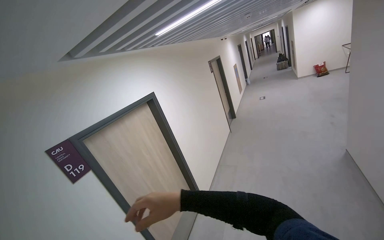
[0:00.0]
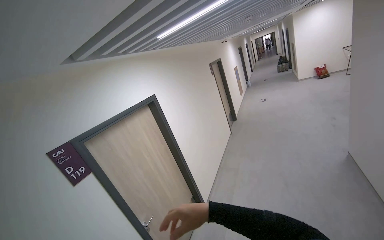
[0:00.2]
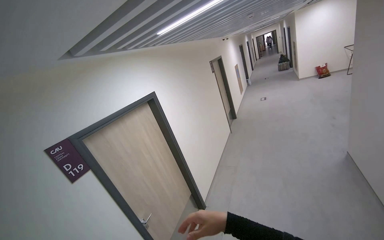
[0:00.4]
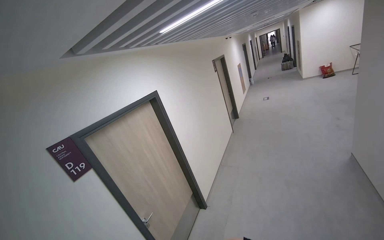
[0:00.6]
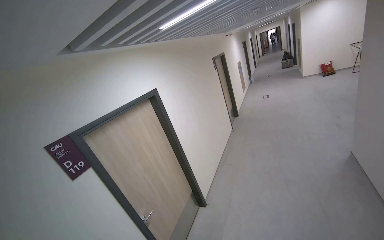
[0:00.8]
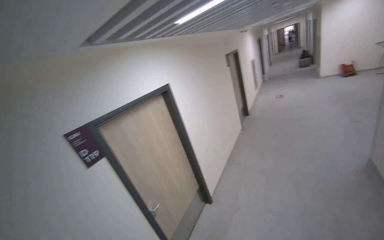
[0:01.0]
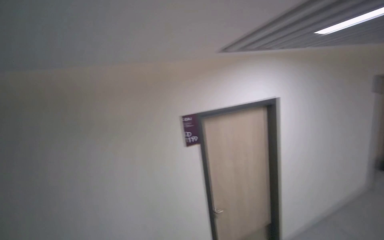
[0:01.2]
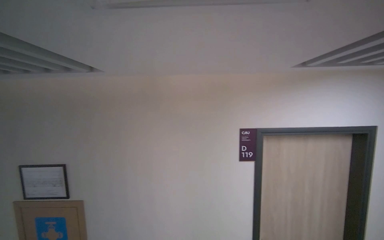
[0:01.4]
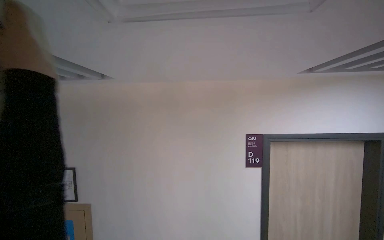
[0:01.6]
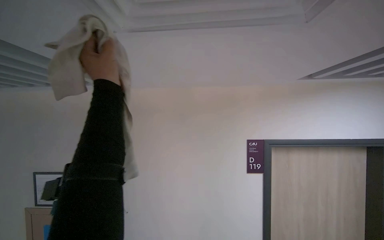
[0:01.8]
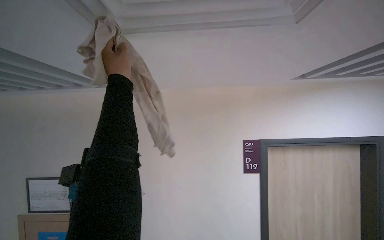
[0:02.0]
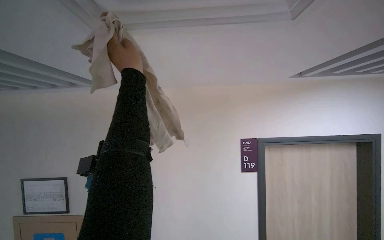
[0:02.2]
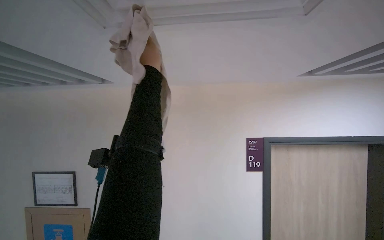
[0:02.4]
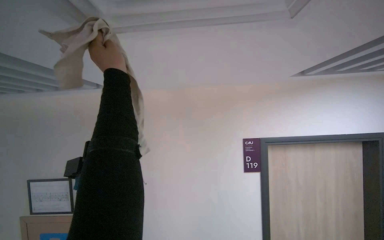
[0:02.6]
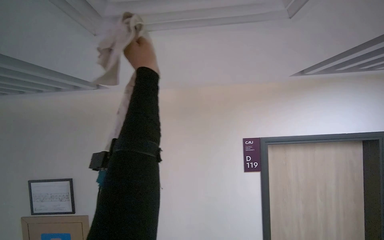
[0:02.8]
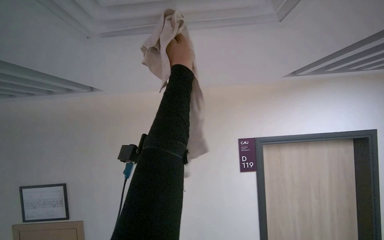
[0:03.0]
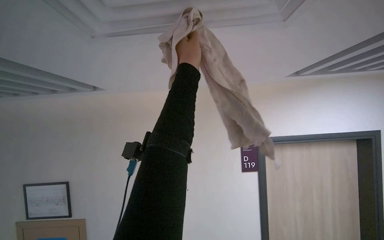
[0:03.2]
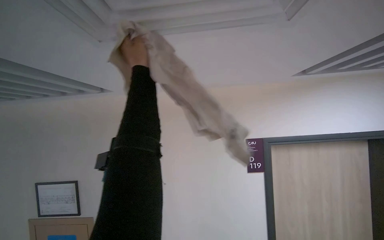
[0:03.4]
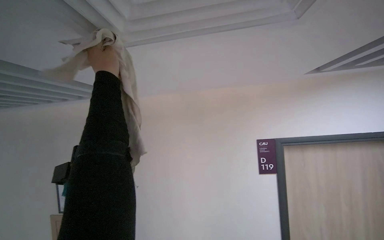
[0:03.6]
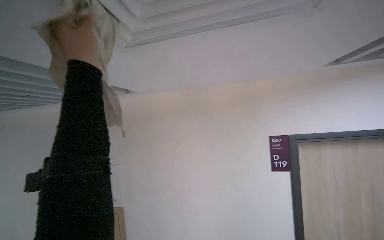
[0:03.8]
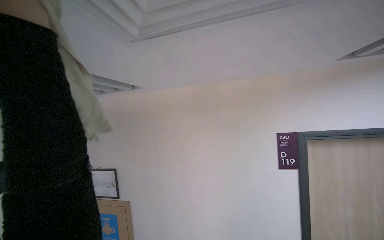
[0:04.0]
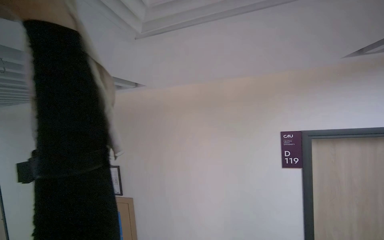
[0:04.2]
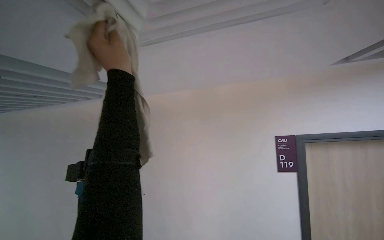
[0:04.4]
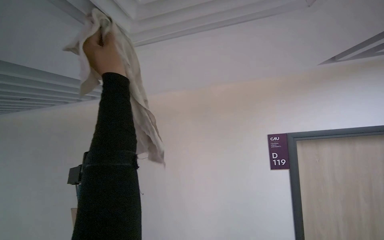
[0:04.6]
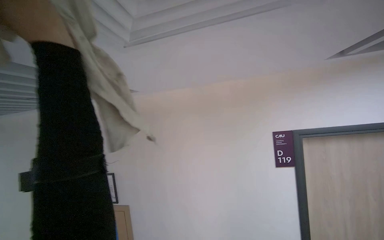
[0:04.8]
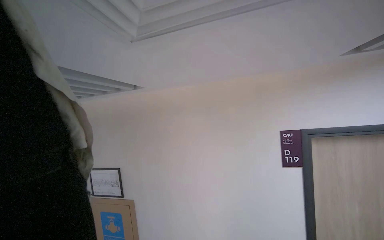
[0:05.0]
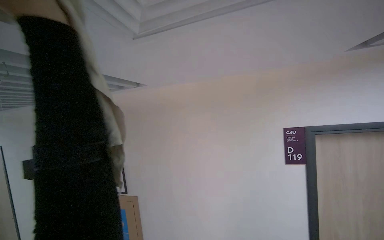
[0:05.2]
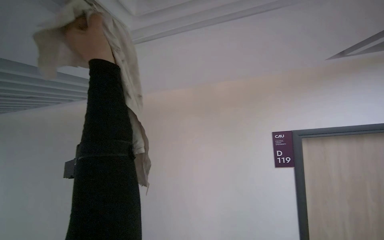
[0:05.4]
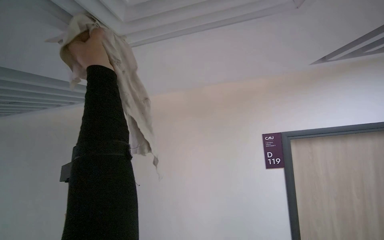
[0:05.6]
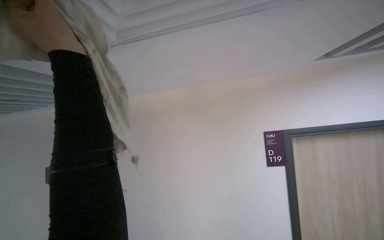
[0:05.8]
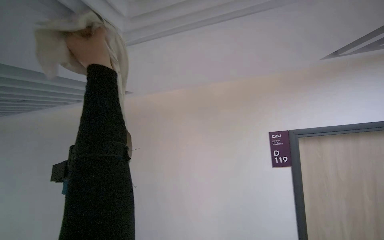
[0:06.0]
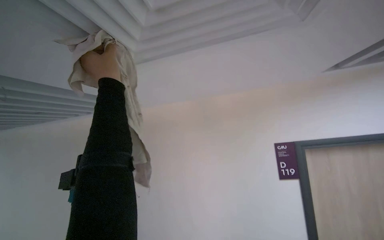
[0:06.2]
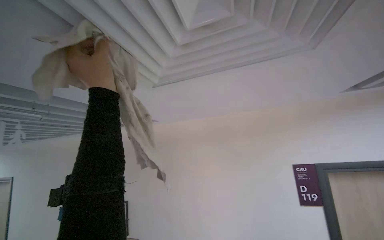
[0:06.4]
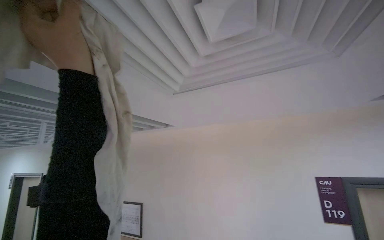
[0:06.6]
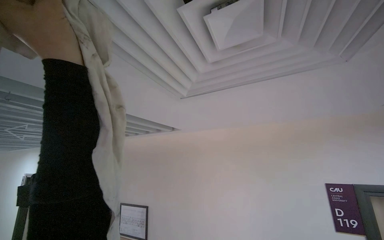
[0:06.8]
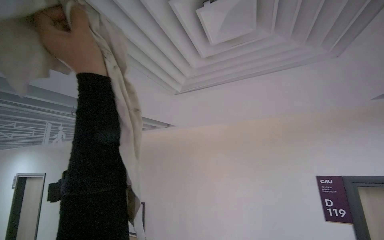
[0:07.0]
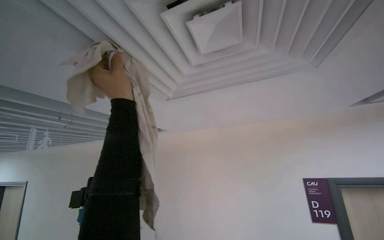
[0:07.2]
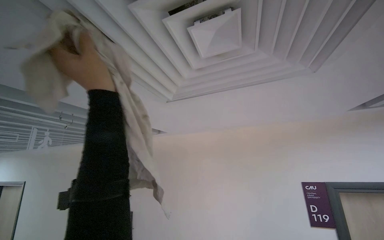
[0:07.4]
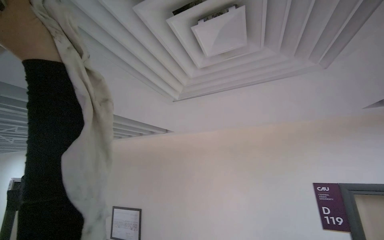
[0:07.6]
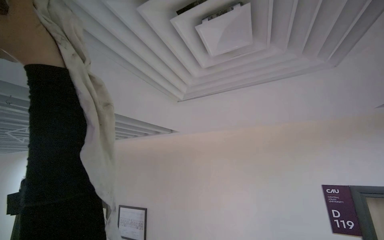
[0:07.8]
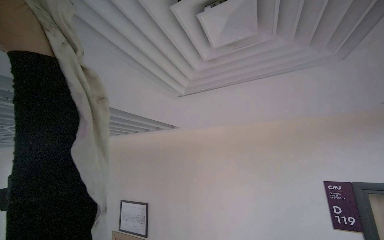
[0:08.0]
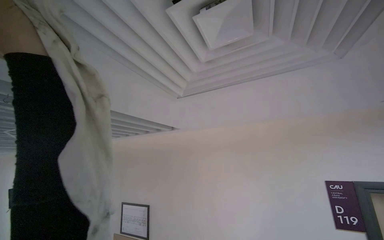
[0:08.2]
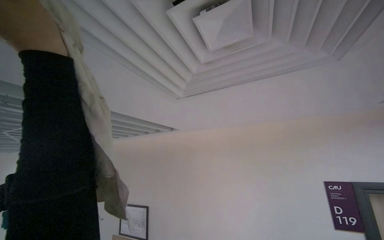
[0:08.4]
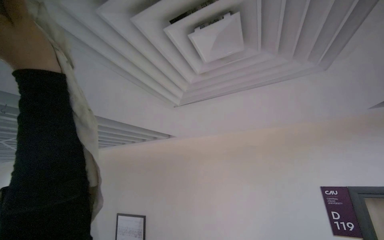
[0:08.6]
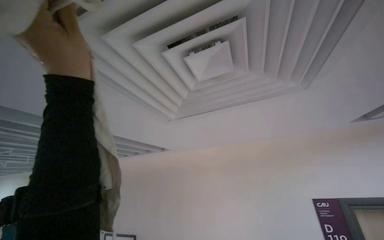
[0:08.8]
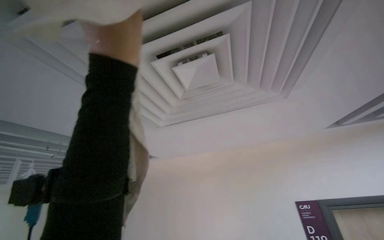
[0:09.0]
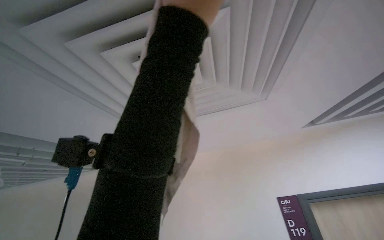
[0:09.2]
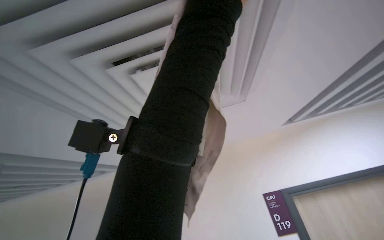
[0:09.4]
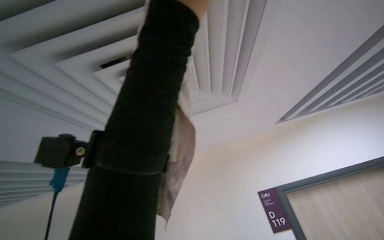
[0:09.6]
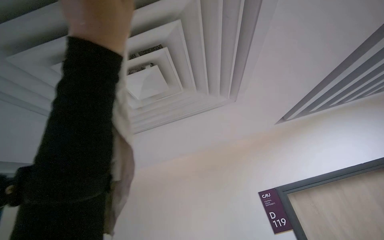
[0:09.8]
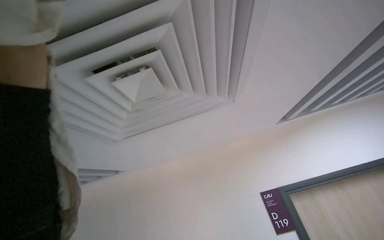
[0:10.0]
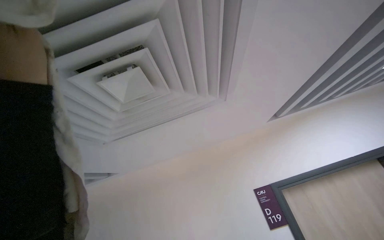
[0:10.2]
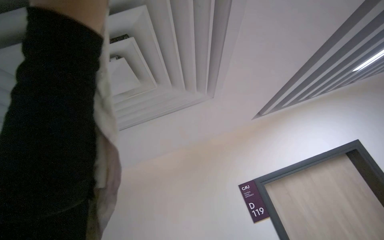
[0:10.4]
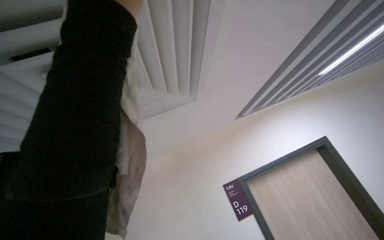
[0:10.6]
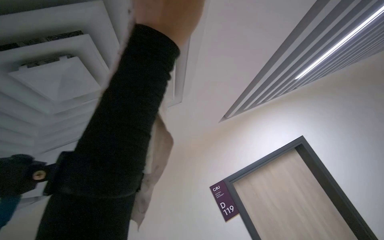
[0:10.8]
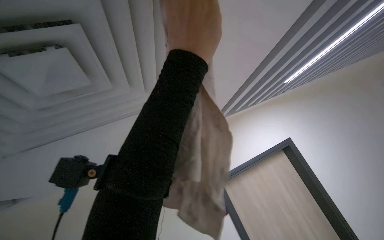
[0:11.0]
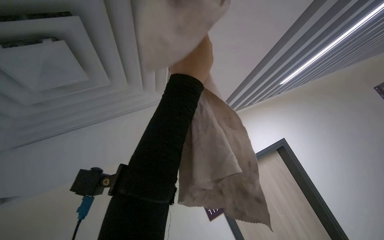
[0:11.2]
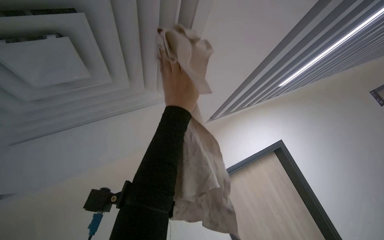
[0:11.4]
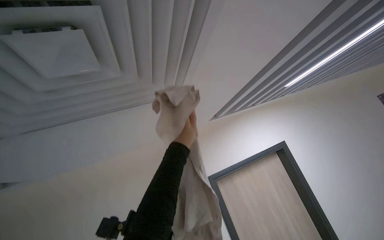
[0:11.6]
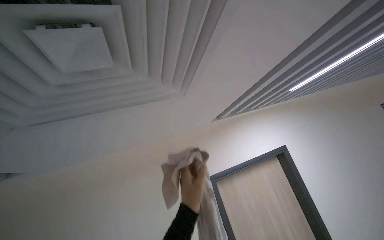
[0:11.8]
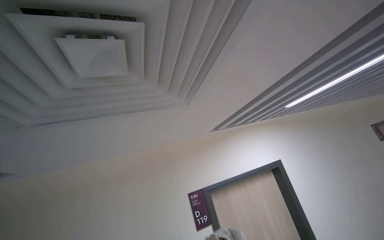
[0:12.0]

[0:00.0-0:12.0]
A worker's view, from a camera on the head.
Job: wiping surfaces.
The whole recording: Wiping ceiling vent. The worker wipes the ceiling vent with a cloth.
0:03.0 to 0:04.4: The left hand shifts some 30 cm to the left.
0:04.4 to 0:06.0: The left hand goes nearer and farther, some 15 cm each way, reversing 3 times.
0:06.0 to 0:07.6: The view tilts about 15 degrees upward. The left hand swings nearer and farther, some 20 cm each way, with 2 reversals.
0:09.0 to 0:10.4: The camera is aimed about 15 degrees further to the right.
0:10.4 to 0:12.0: The camera is aimed roughly 20 degrees further to the right.

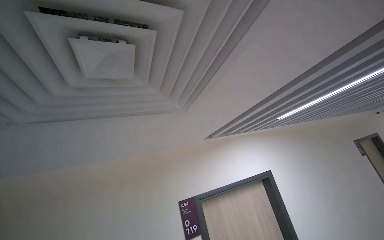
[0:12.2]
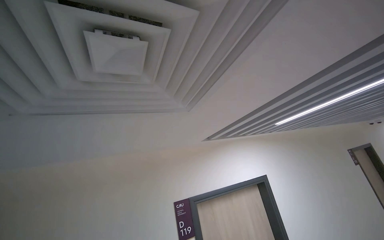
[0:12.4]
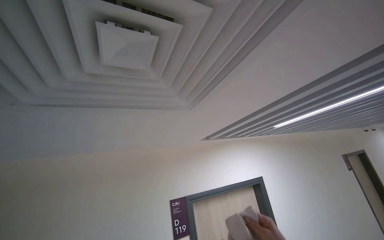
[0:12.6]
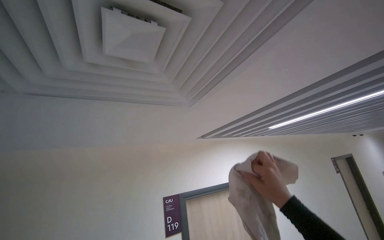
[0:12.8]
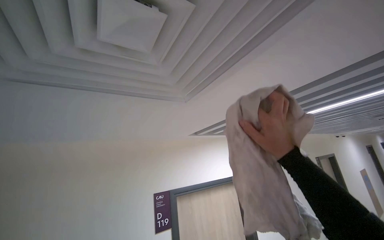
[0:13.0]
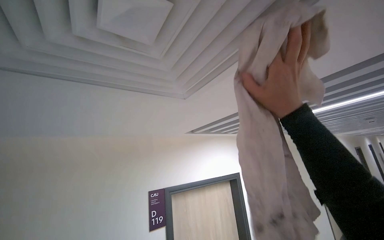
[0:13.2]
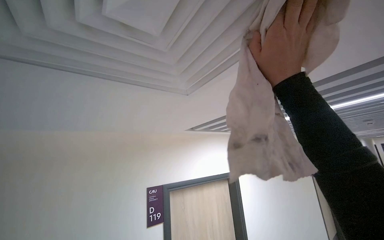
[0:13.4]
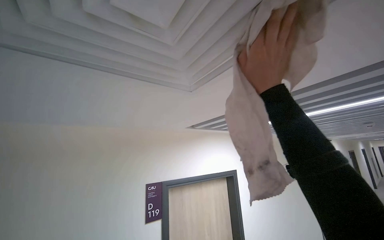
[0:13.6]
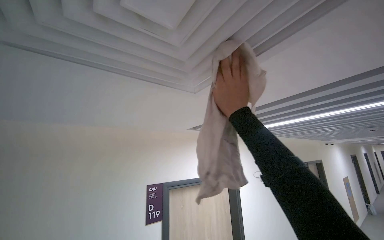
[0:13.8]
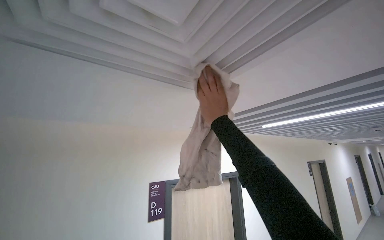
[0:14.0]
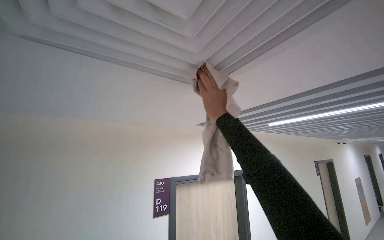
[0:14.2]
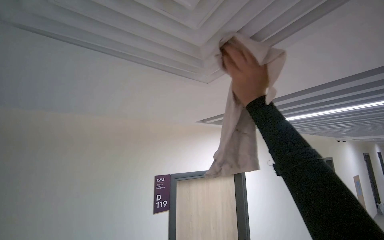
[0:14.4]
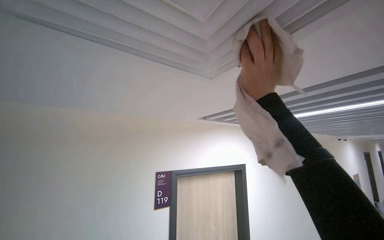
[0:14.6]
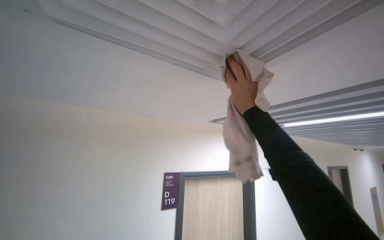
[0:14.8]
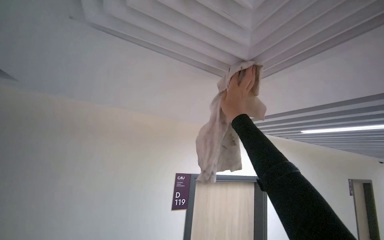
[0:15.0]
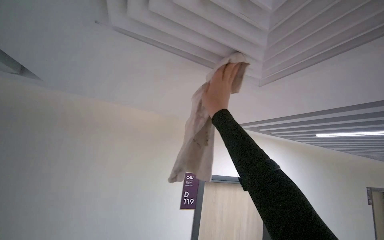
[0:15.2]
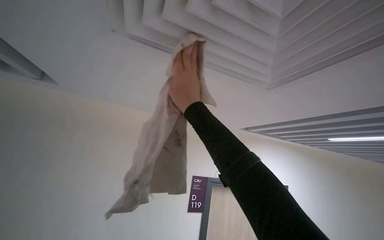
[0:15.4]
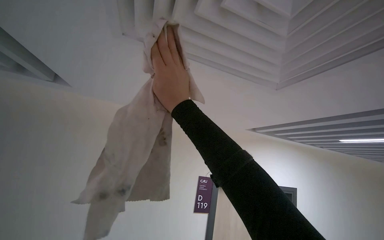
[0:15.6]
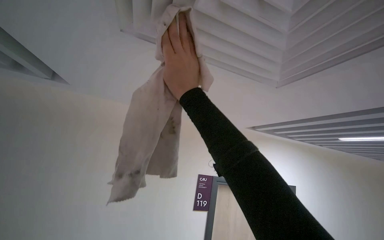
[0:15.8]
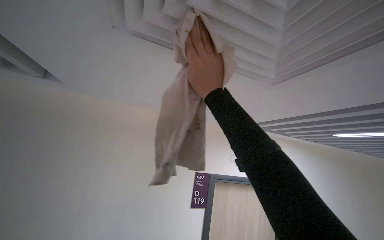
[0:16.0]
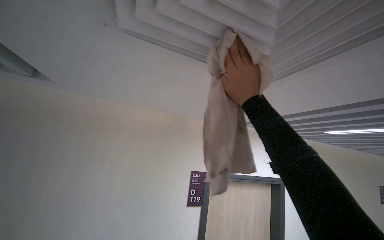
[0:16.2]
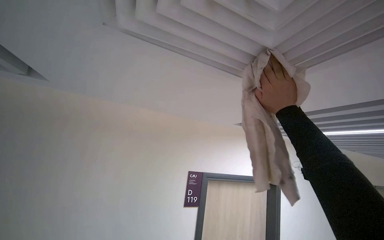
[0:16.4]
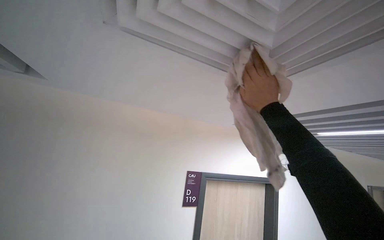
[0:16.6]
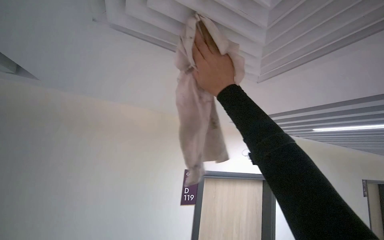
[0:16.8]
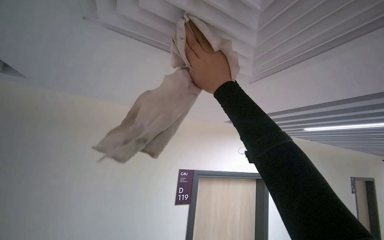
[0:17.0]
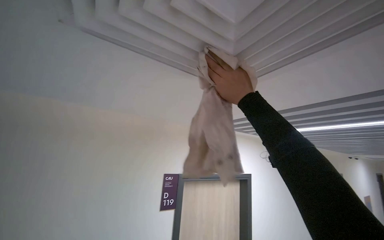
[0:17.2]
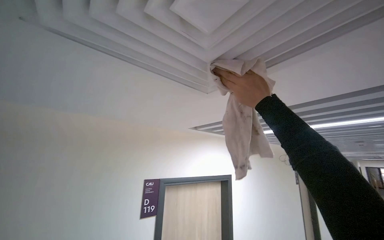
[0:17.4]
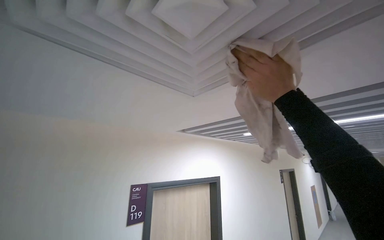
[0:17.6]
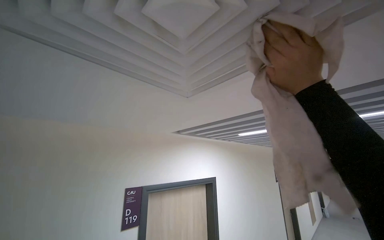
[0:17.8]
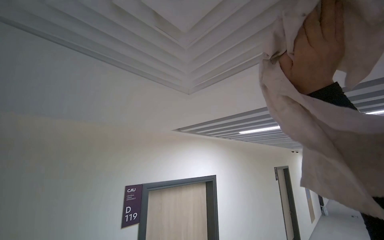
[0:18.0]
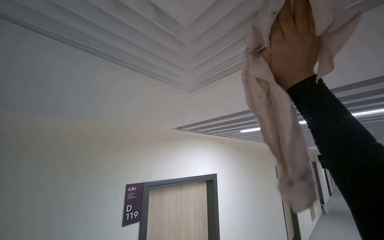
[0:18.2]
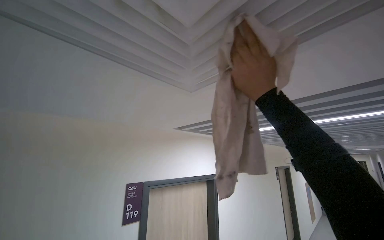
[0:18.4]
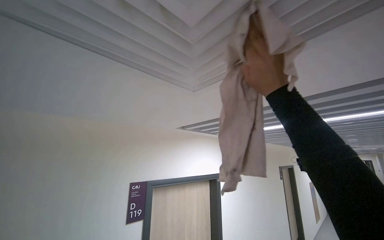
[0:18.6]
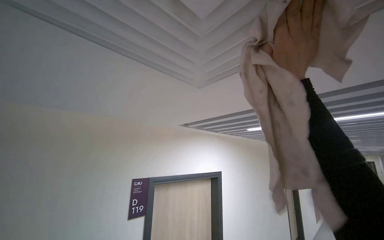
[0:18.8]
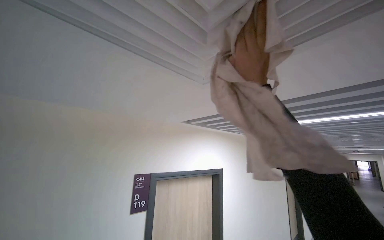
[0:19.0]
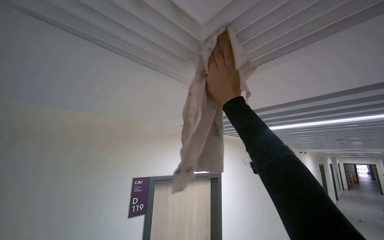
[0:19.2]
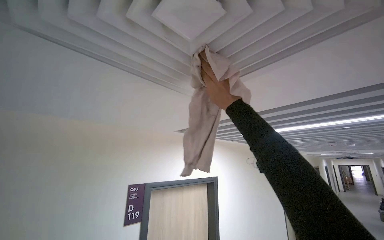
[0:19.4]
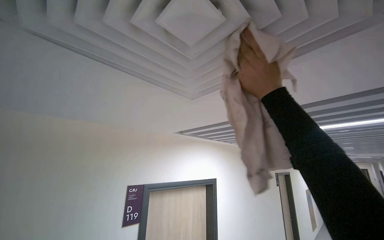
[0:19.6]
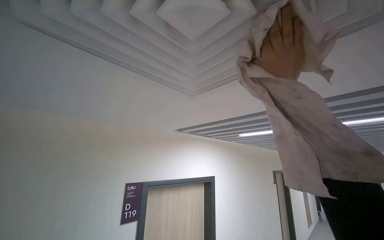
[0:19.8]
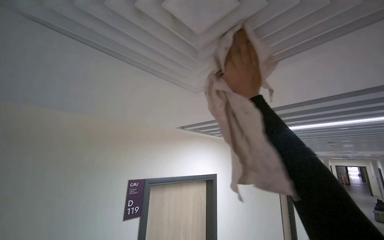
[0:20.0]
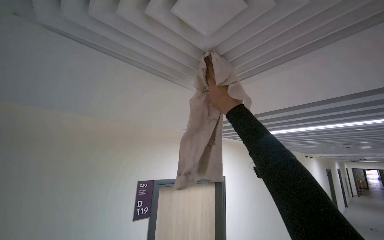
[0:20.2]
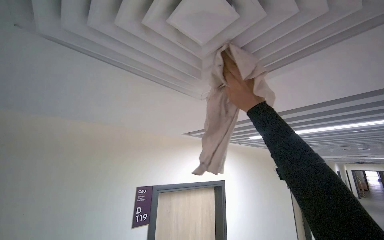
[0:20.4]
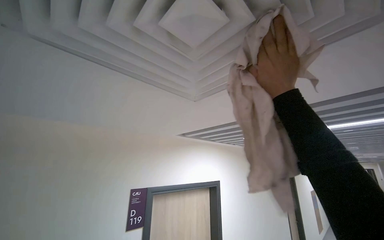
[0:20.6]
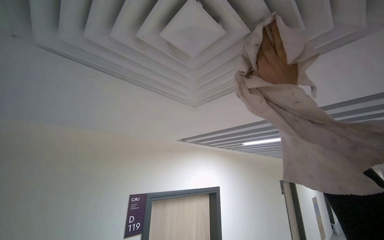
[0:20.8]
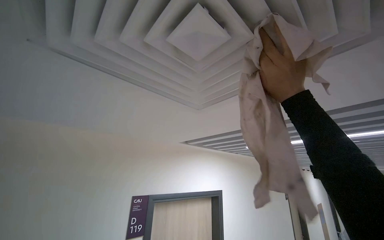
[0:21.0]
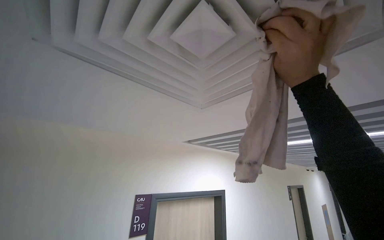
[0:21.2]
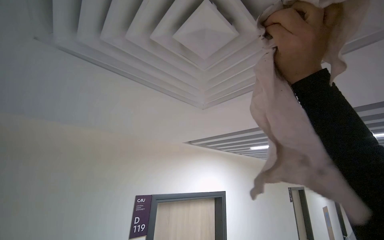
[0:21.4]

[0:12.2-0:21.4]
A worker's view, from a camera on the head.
Job: wiping surfaces.
The whole recording: Wiping ceiling vent. The worker wipes the ceiling vent with a cloth.
0:15.2 to 0:16.8: The right hand shifts some 15 cm nearer to the camera.
0:16.8 to 0:18.4: The camera sweeps to the right, by approximately 30 degrees.
0:18.4 to 0:19.8: The right hand goes to the left and returns, some 10 cm each way.
0:19.8 to 0:21.4: The right hand goes to the left and returns, approximately 15 cm each way.
